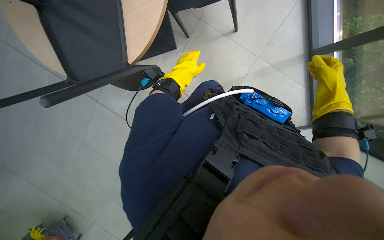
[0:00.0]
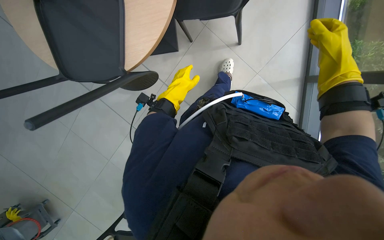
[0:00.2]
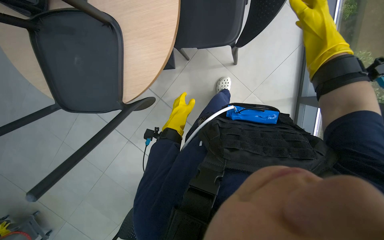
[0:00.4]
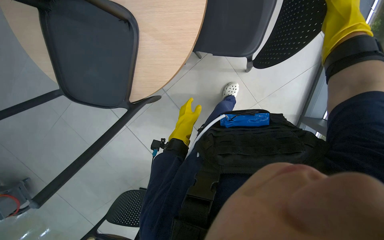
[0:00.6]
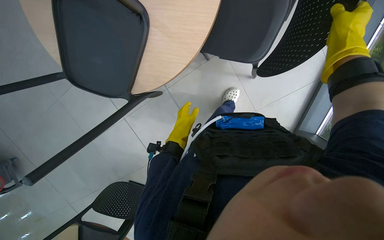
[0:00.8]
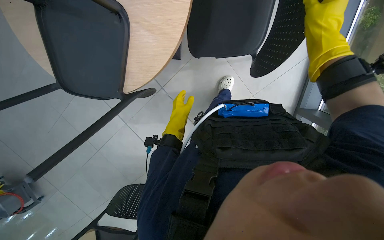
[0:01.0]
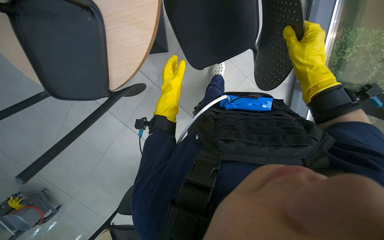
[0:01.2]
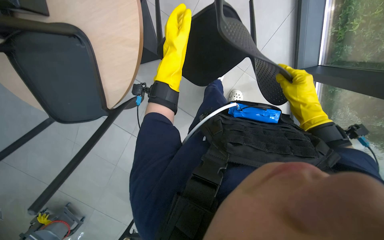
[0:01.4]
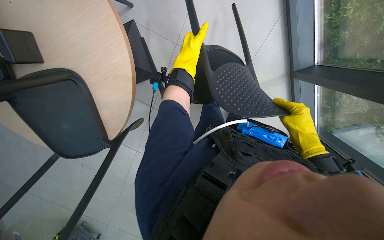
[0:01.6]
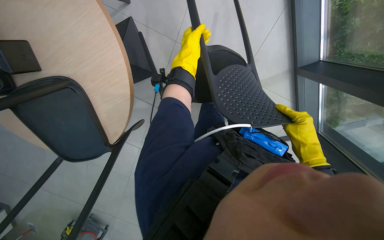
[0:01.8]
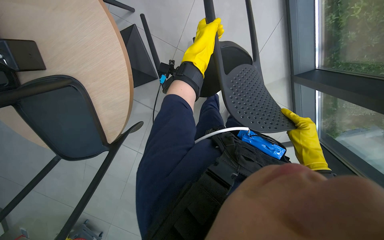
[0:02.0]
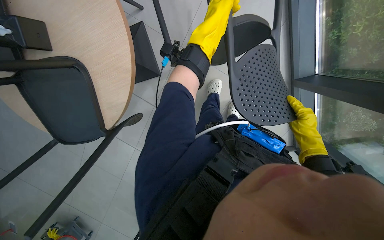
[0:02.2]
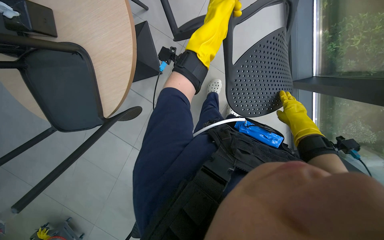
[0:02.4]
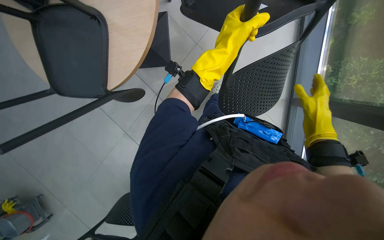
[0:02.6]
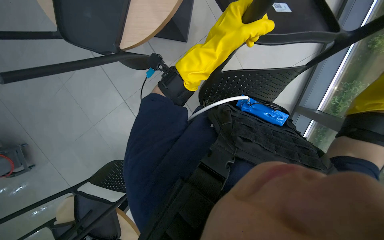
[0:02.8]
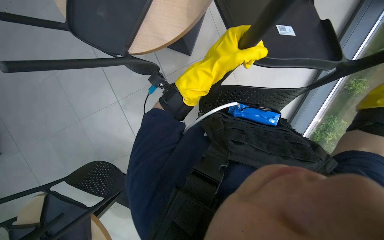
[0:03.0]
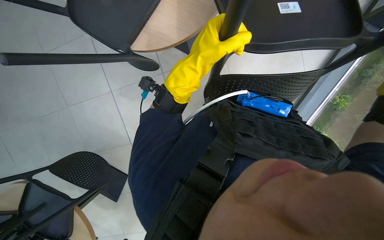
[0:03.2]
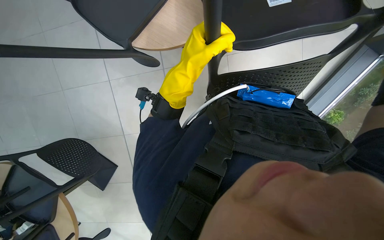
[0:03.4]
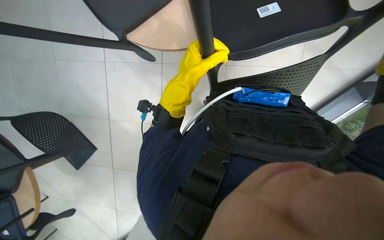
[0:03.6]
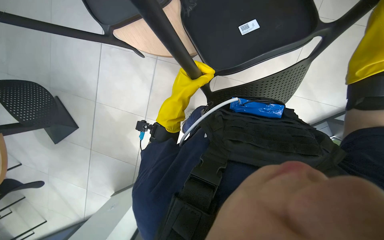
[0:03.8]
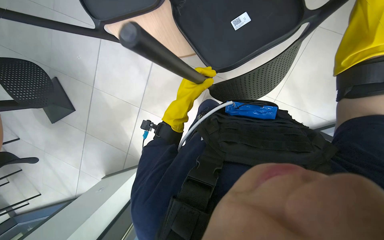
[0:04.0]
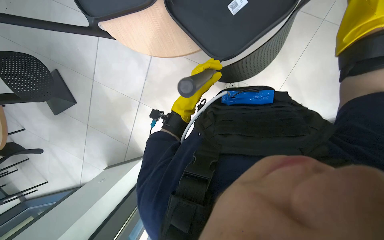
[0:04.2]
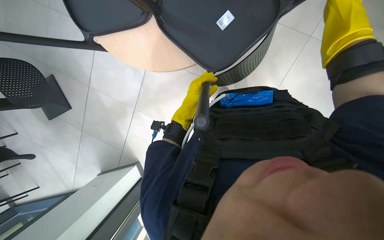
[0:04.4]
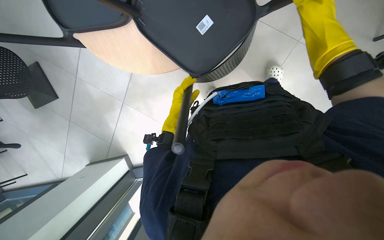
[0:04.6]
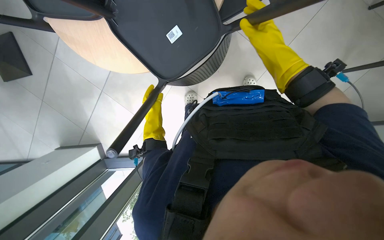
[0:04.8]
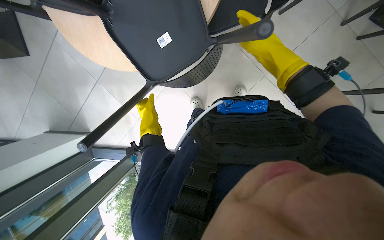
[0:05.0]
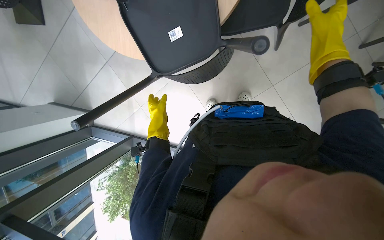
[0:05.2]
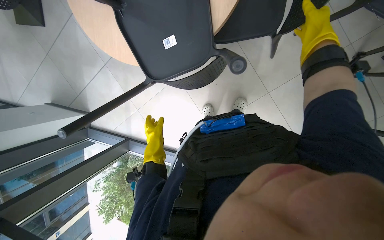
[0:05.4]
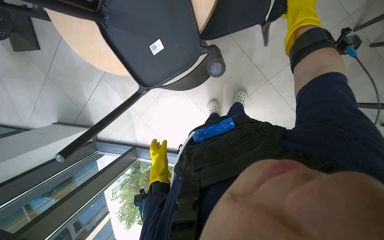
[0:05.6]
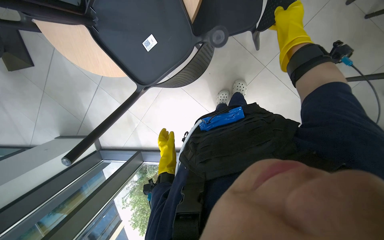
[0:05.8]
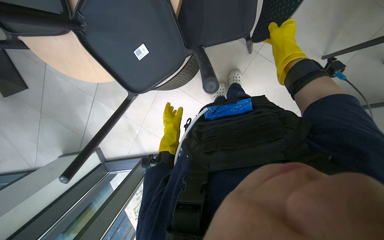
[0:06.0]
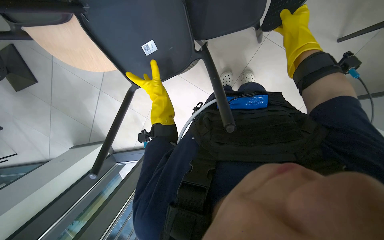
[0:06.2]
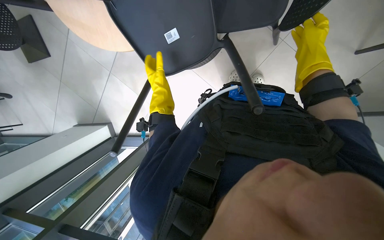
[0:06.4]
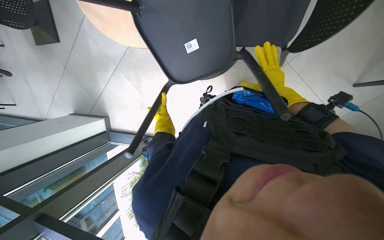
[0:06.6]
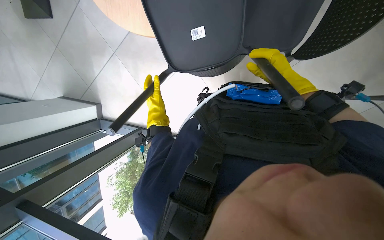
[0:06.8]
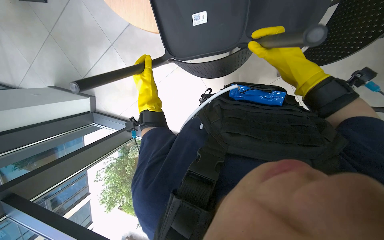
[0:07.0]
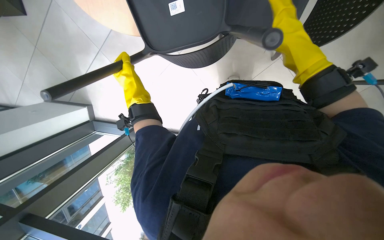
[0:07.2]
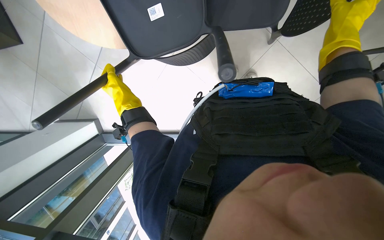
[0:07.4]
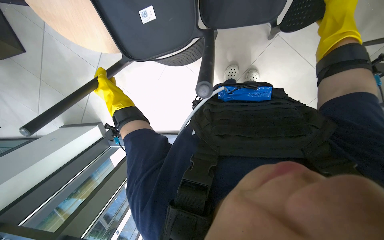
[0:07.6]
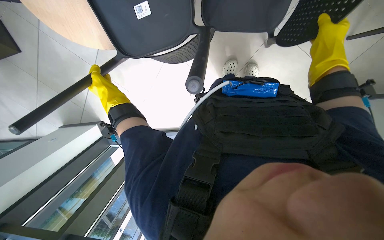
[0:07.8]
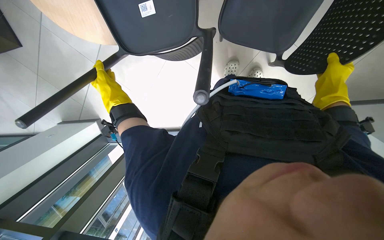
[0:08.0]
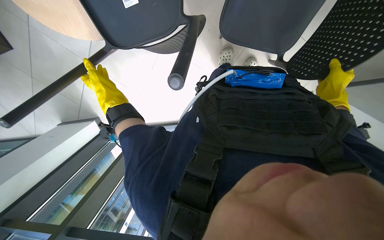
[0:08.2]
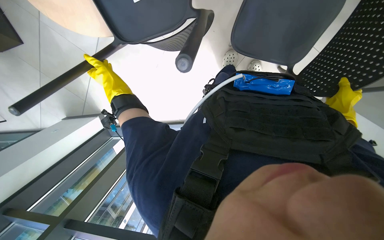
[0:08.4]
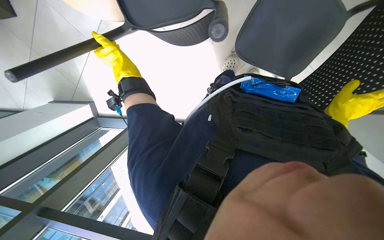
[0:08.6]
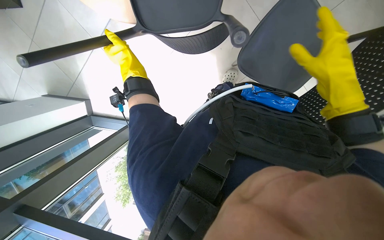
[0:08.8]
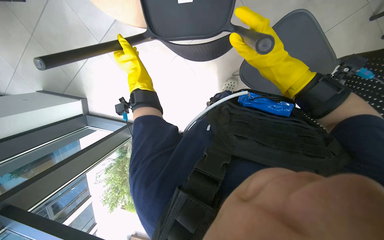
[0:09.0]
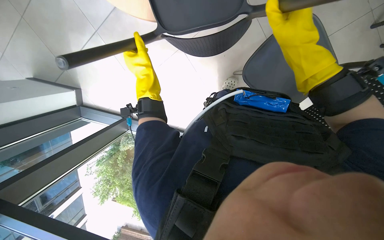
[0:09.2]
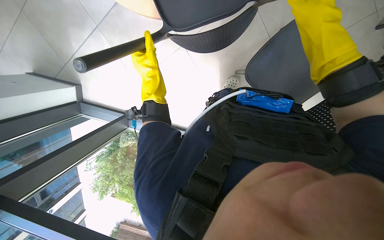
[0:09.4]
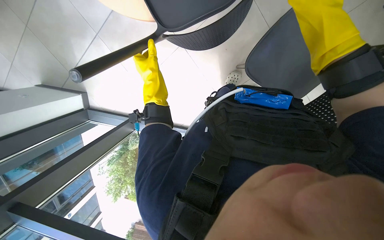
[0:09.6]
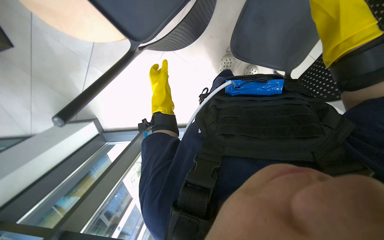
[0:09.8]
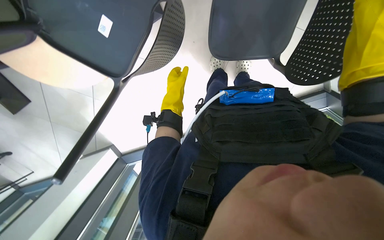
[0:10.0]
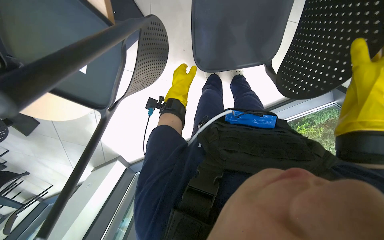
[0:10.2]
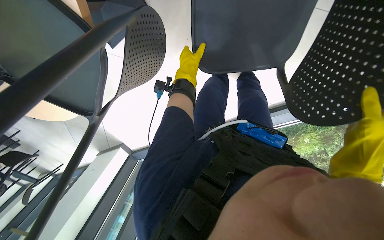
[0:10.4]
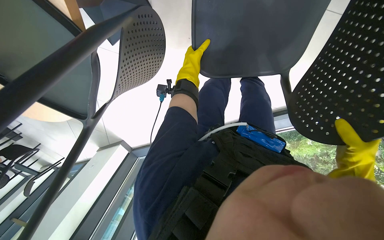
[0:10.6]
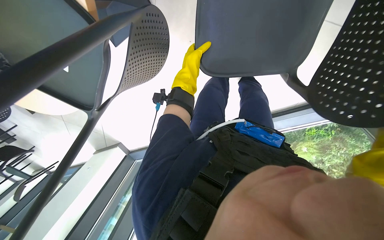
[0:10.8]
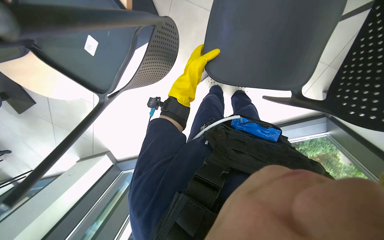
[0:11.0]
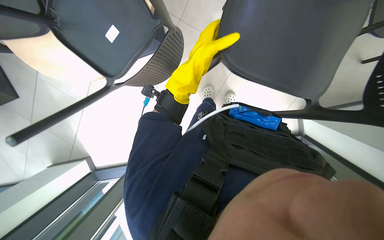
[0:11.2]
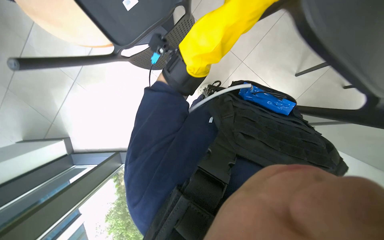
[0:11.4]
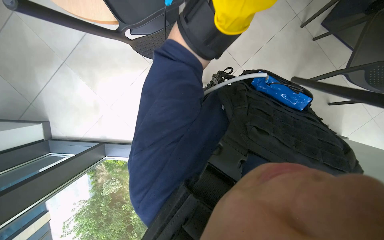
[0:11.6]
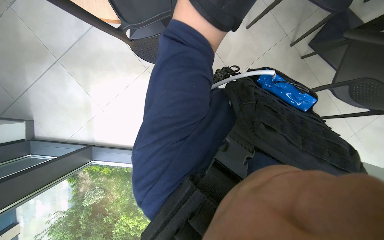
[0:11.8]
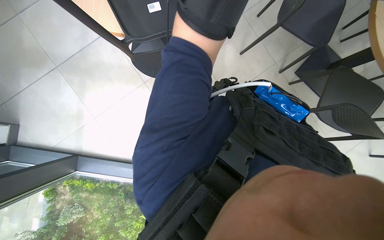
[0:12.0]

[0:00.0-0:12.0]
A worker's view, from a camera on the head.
Job: organizing items.
The whole recording: Lifting chairs onto tables. The worker lifts chairs and places them upside down on the tables.
0:01.6 to 0:03.0: The left hand travels nearer to the camera and down the picture by approximately 25 cm.
0:03.0 to 0:04.4: The left hand shifts roughly 25 cm farther from the camera.
0:04.4 to 0:06.0: The head travels approximately 40 cm.
0:06.0 to 0:07.6: The left hand is displaced to the left by about 15 cm.
0:07.6 to 0:09.0: The right hand moves to the left and down the picture, about 20 cm.
0:09.0 to 0:10.4: The left hand is displaced to the right and farther from the camera by roughly 25 cm.

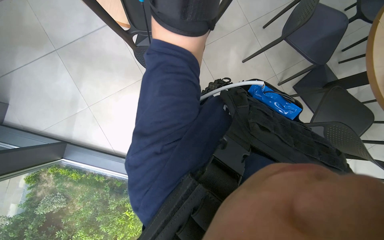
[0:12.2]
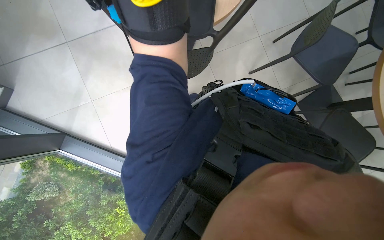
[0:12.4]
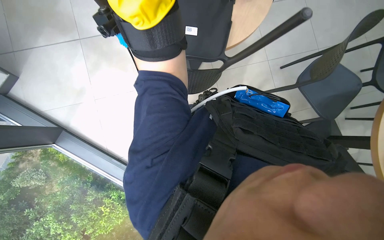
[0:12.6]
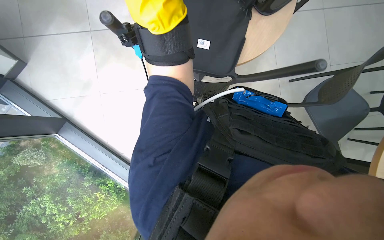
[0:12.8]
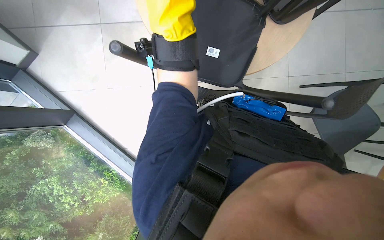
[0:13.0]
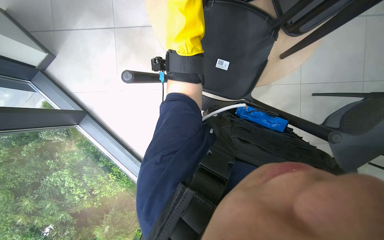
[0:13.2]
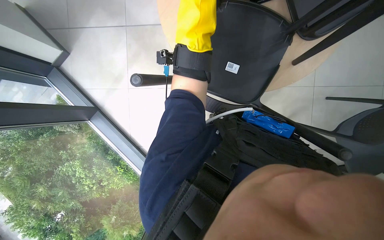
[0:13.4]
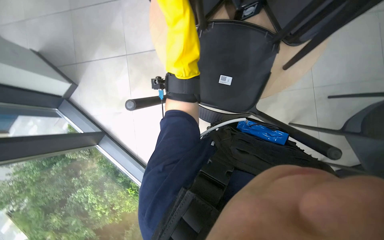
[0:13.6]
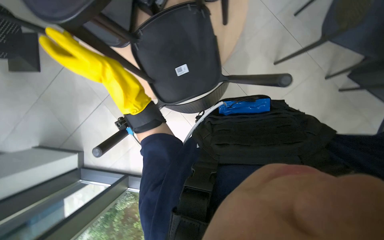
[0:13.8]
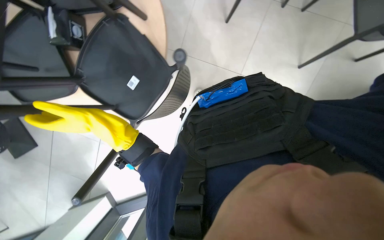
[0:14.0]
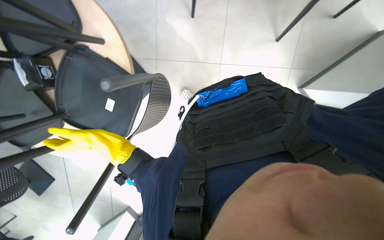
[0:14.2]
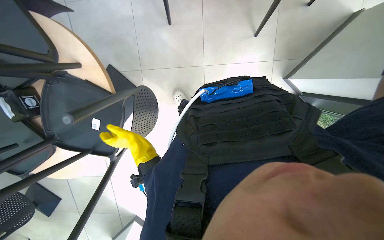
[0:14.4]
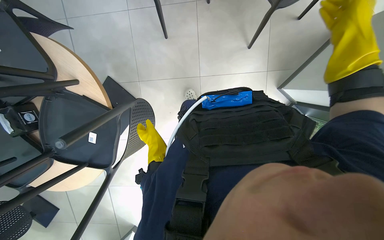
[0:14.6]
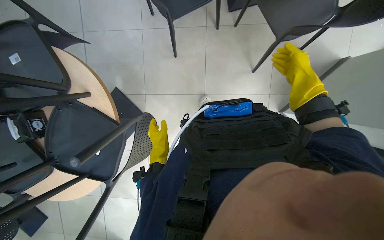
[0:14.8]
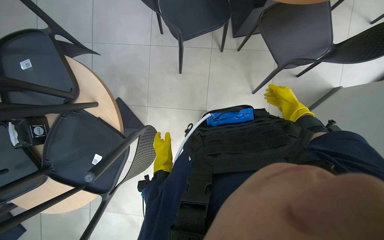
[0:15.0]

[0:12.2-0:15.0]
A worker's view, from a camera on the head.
Job: organizing items.
The whole recording: Lifting chairs onto tables. The worker lifts chairs and places them upside down on the tables.
0:12.2 to 0:13.6: The head rotates some 25 degrees to the left.
0:13.6 to 0:15.0: The scene turns some 50 degrees counterclockwise in the picture.

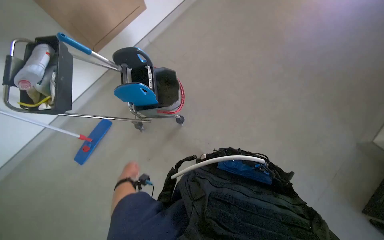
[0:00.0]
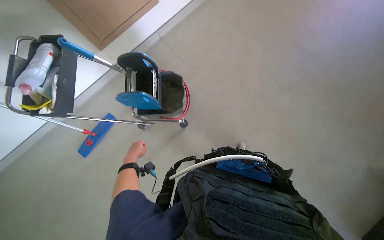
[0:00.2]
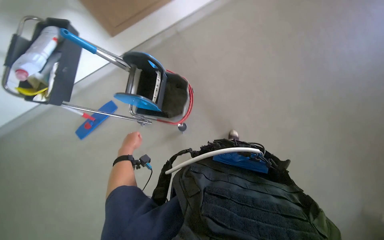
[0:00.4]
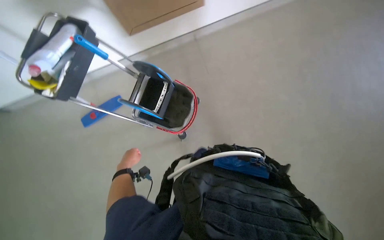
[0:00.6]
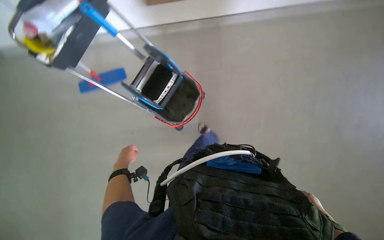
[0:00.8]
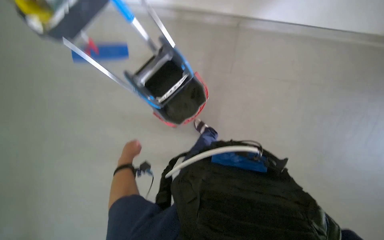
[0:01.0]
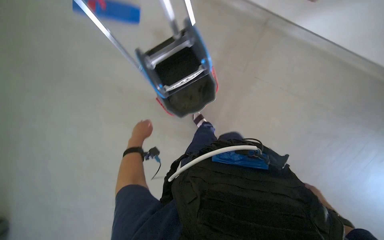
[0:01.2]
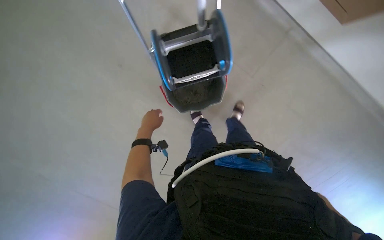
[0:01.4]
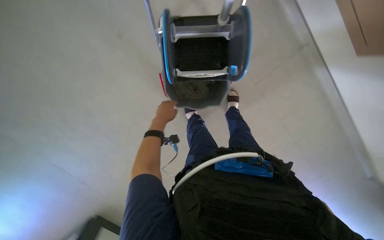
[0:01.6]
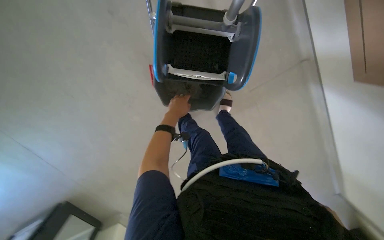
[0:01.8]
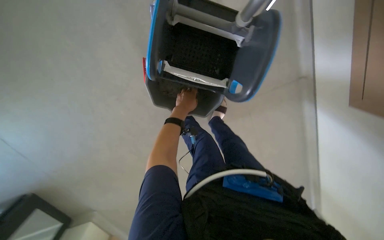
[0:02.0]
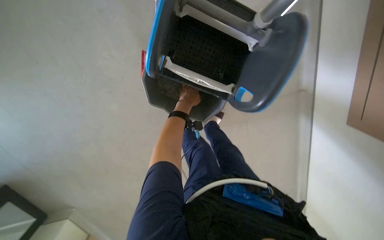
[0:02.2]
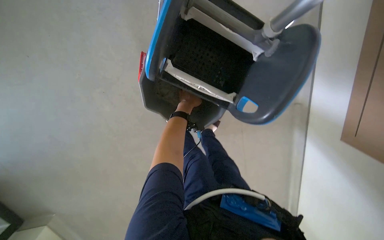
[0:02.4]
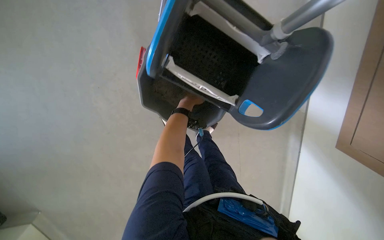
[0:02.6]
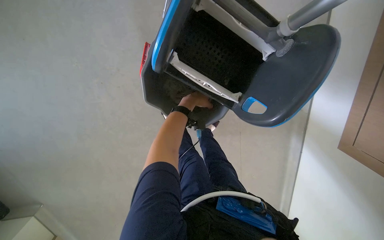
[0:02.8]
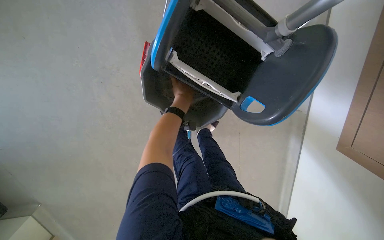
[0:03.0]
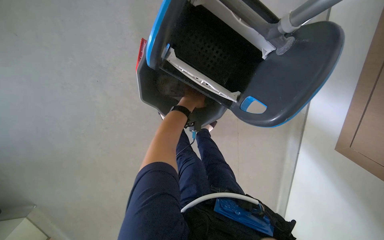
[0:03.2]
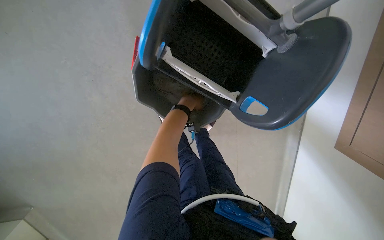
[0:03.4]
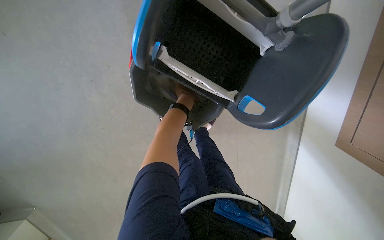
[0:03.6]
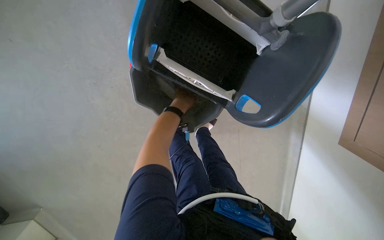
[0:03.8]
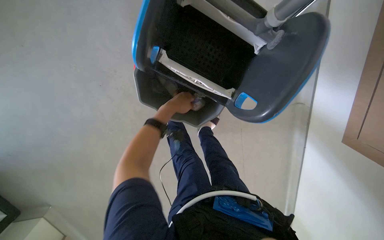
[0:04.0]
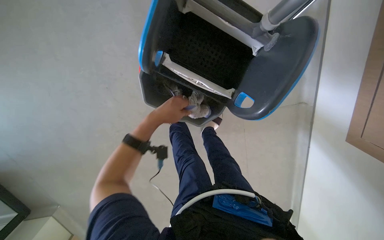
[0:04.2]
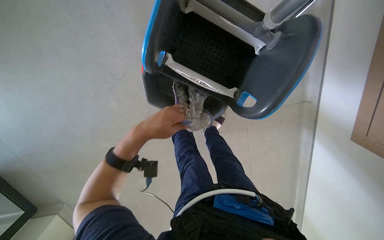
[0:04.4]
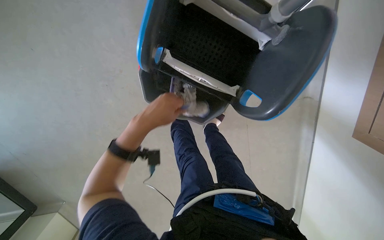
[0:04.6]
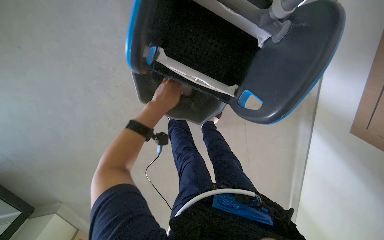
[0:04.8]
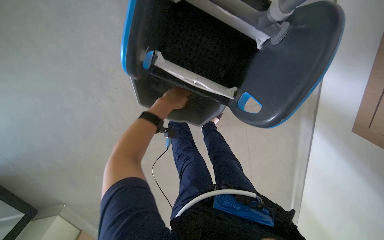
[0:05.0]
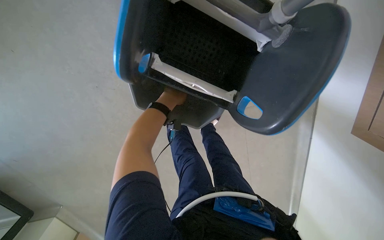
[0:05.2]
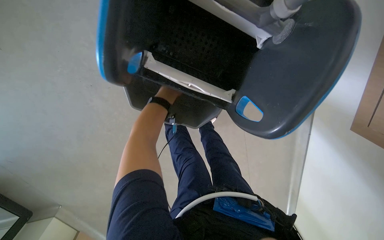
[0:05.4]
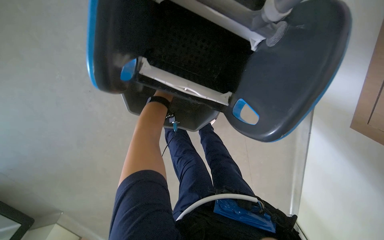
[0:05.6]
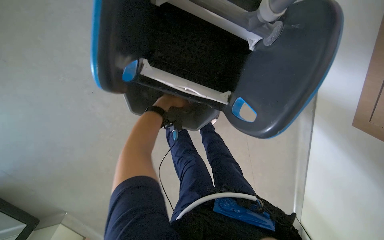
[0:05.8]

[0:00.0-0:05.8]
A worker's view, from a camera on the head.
Job: preparing cleaning supplies.
The whole recording: Preparing mop for cleaning. The worker wrings out a mop head from the bucket and attaches it to the mop handle.
0:00.0 to 0:01.4: The camera is carried about 50 cm. The wearer looks some 30 degrees further downward. Everything in view rotates some 60 degrees clockwise.
0:01.4 to 0:02.8: The head travels some 60 cm.
0:02.8 to 0:04.4: The left hand heads nearer to the camera, down the picture and to the left, covering roughly 25 cm.
0:04.4 to 0:05.8: The left hand goes approximately 20 cm farther from the camera and up the picture.
